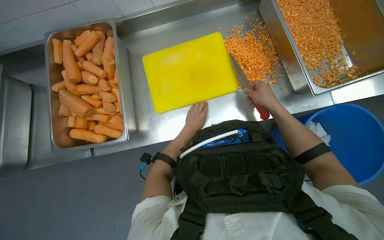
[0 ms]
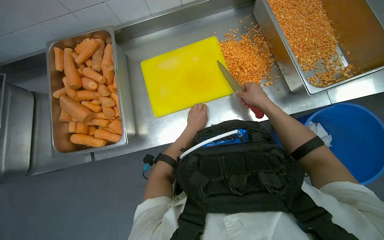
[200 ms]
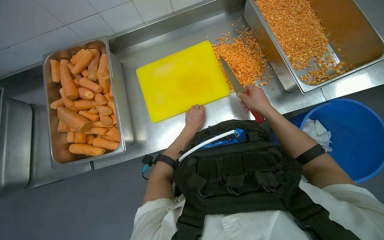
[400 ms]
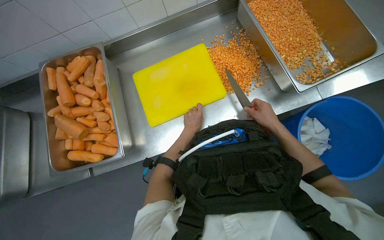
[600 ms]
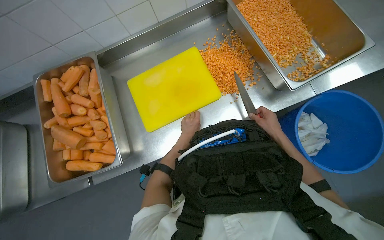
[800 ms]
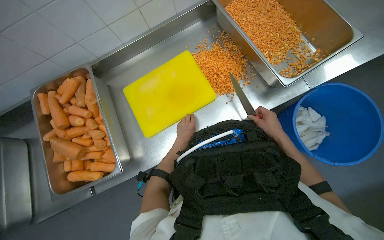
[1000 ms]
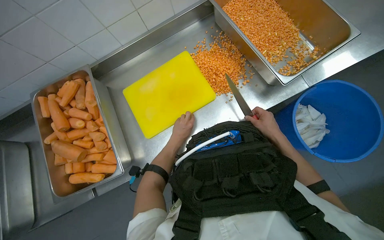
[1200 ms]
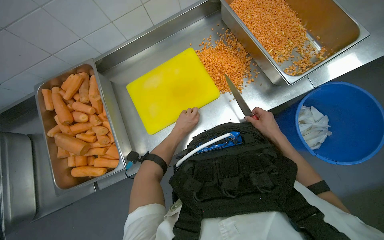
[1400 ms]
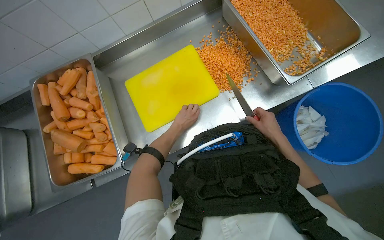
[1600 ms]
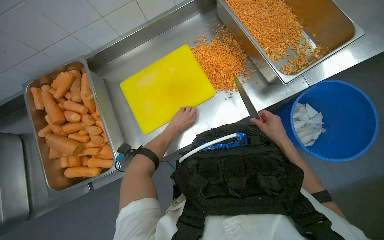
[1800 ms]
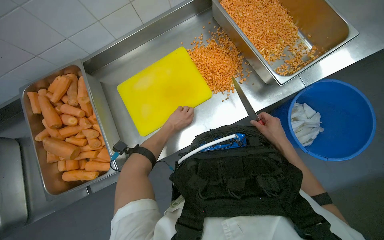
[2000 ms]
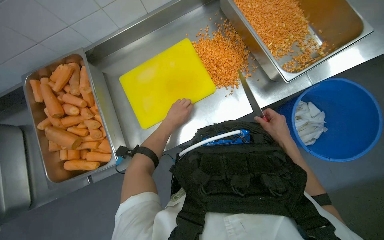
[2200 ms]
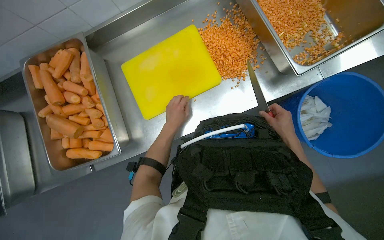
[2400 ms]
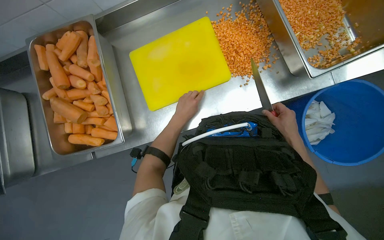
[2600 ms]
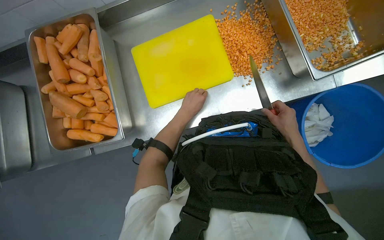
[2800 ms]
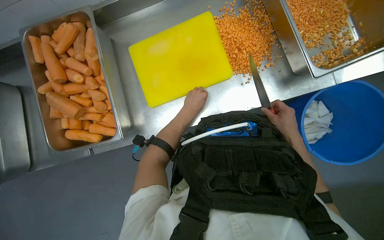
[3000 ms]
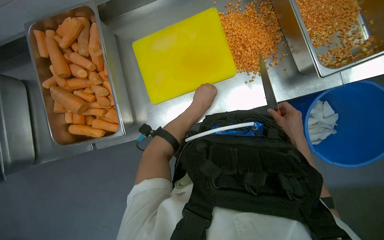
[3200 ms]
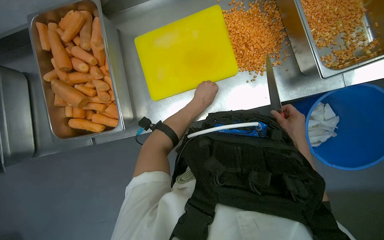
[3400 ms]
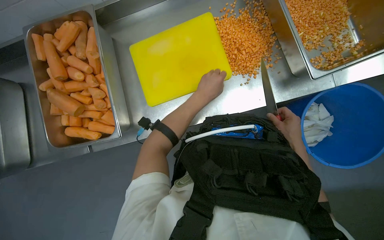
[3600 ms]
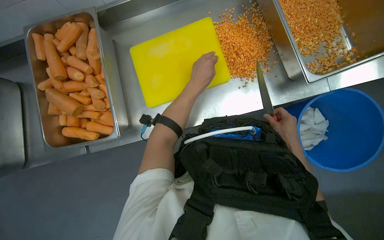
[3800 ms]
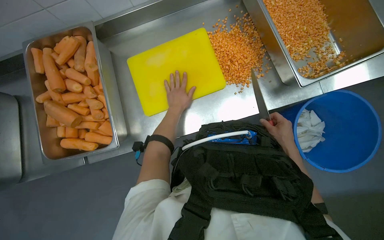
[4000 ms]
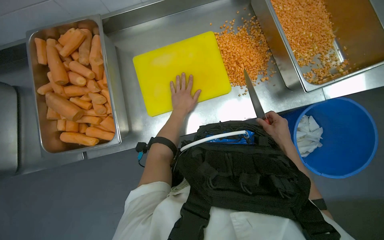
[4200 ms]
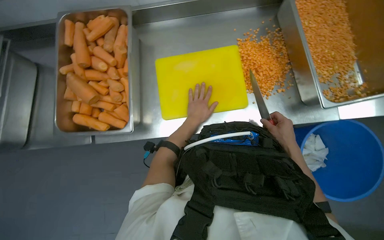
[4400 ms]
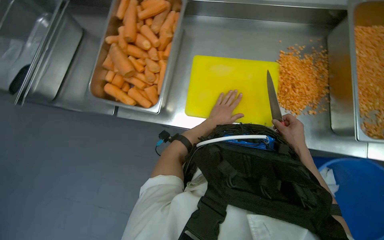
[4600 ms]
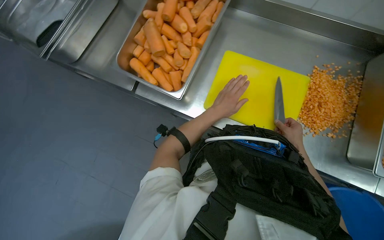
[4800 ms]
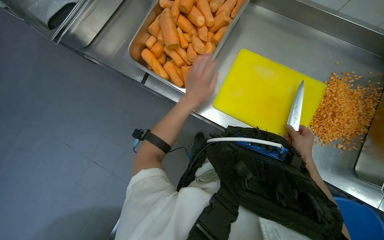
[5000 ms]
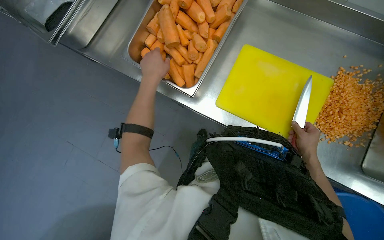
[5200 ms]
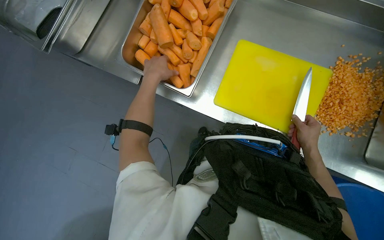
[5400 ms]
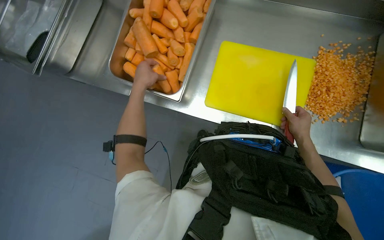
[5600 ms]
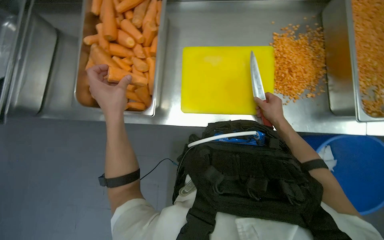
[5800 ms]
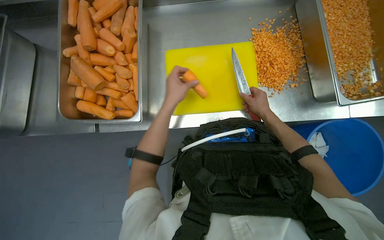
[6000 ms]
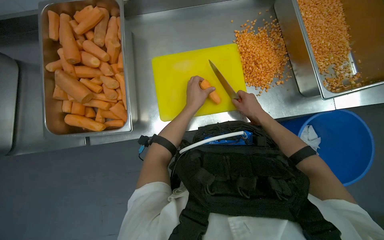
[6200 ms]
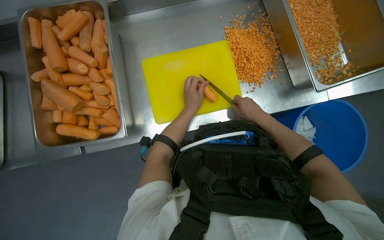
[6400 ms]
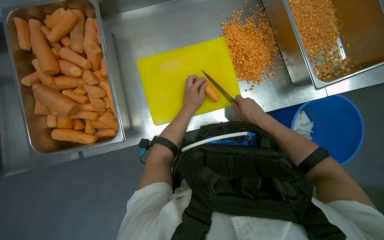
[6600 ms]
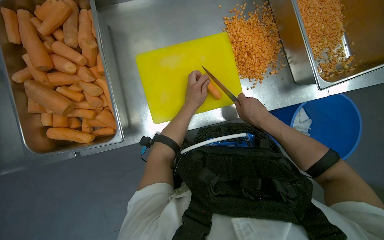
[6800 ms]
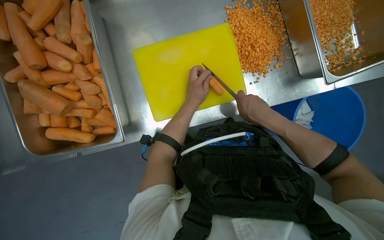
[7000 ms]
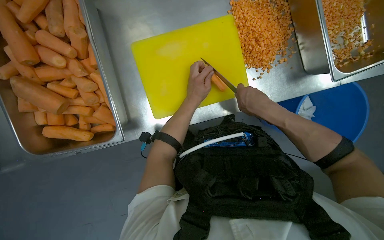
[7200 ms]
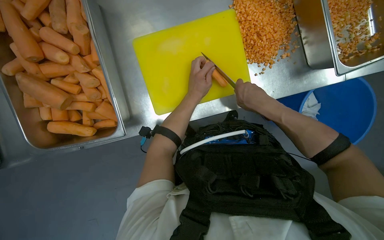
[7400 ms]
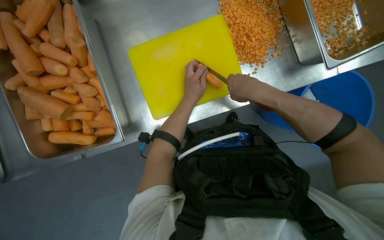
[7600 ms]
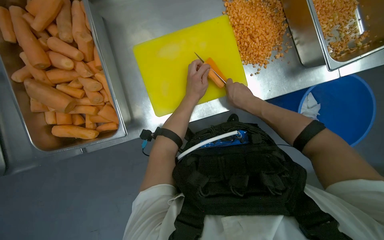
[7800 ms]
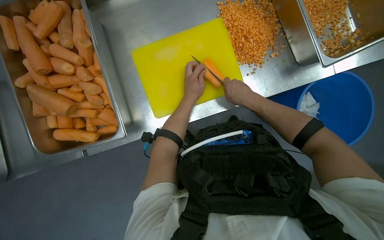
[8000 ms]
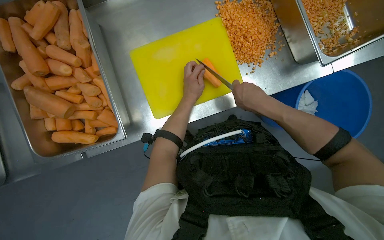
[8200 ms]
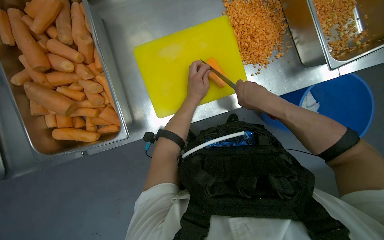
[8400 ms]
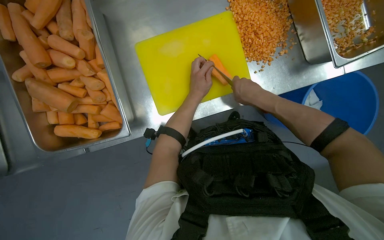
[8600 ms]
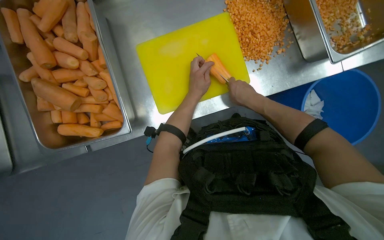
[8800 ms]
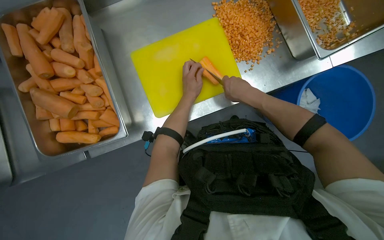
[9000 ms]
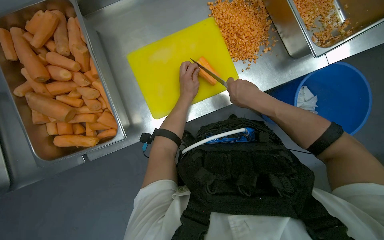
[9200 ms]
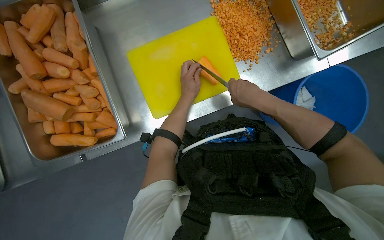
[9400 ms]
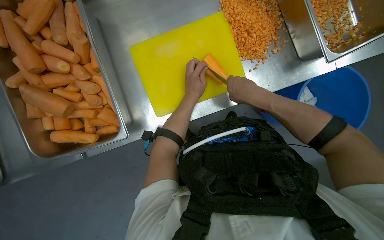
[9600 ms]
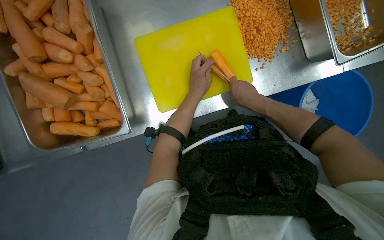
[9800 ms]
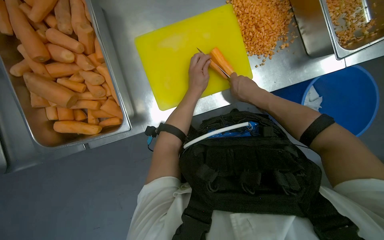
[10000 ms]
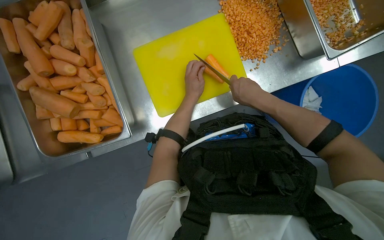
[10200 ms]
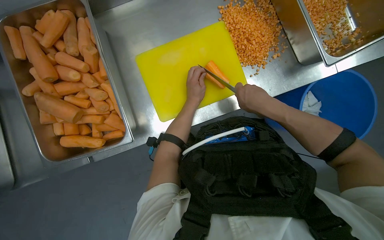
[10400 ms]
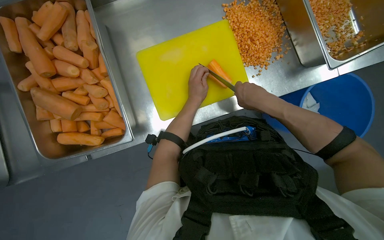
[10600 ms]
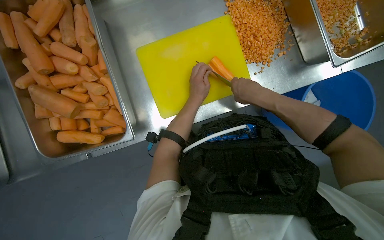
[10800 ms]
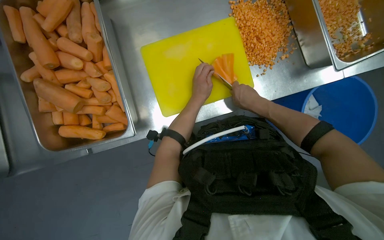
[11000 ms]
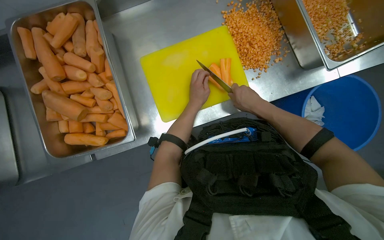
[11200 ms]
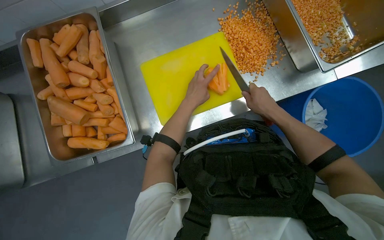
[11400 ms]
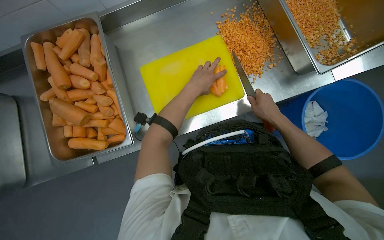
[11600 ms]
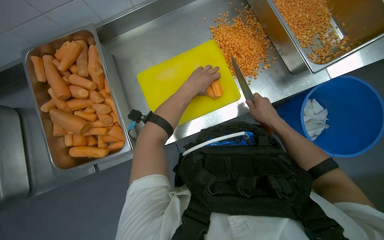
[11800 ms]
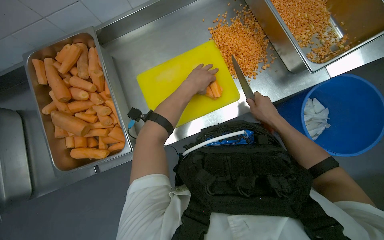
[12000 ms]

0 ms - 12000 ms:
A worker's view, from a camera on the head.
Job: preparing food.
The whole recording: Dicing carrots on cutting board. The worker continues dicing carrots on a yellow cutting board and pushes the diced pieces into a metal tray.
0 ms - 1600 ms: The right hand shifts roughly 10 cm down the picture.
1600 ms - 3000 ms: The left hand travels nearer to the camera by about 10 cm.
6000 ms - 7600 ms: The left hand goes roughly 15 cm to the right. The right hand goes about 10 cm nearer to the camera.
7600 ms - 10400 ms: The hands are busy where they are.
10400 ms - 12000 ms: The right hand heads to the right, covering roughly 10 cm. Meanwhile the left hand is displaced nearer to the camera and up the picture by some 15 cm.

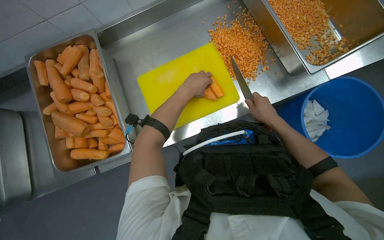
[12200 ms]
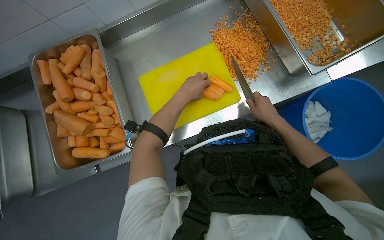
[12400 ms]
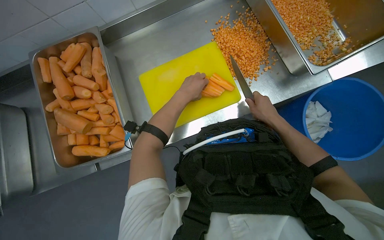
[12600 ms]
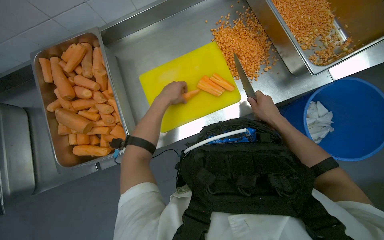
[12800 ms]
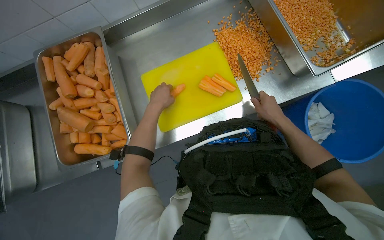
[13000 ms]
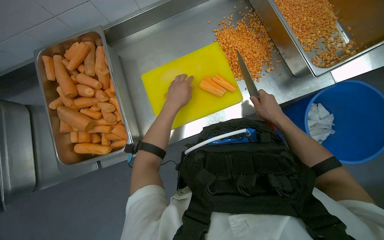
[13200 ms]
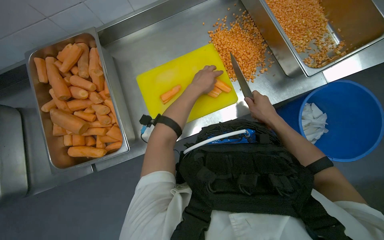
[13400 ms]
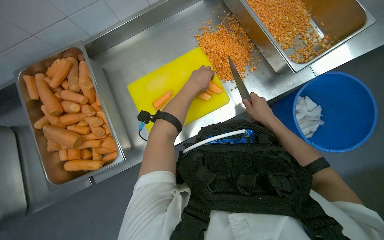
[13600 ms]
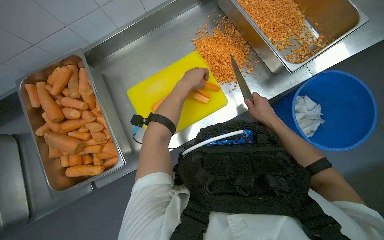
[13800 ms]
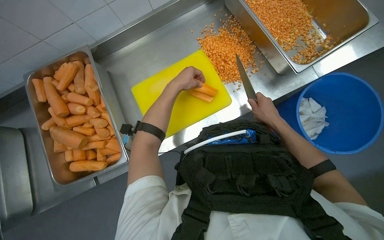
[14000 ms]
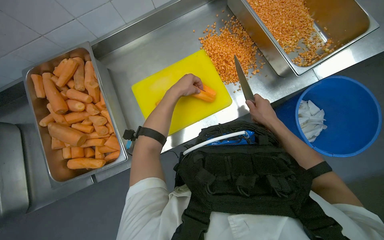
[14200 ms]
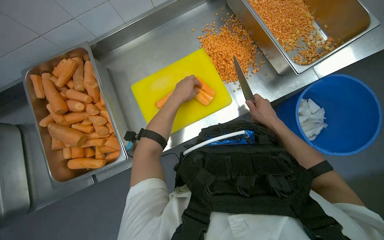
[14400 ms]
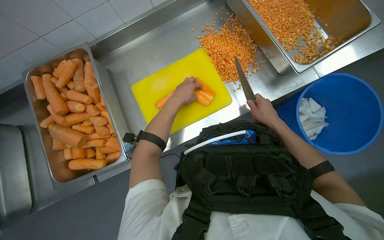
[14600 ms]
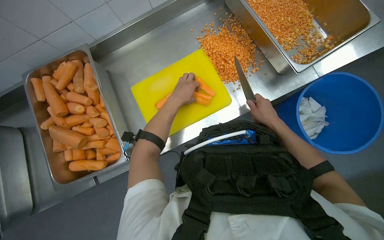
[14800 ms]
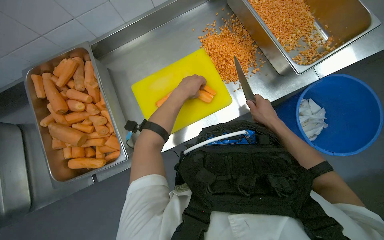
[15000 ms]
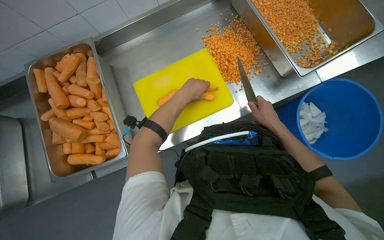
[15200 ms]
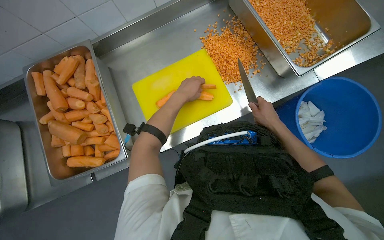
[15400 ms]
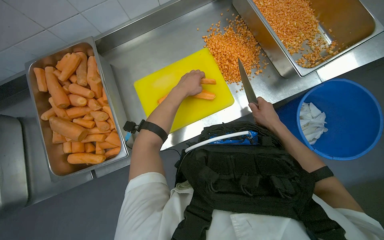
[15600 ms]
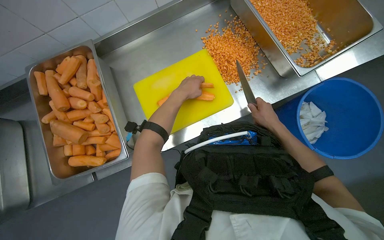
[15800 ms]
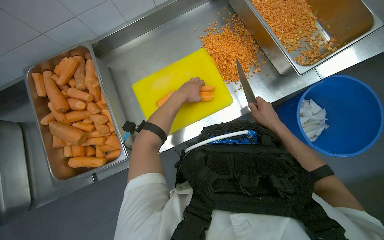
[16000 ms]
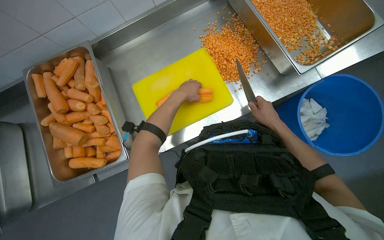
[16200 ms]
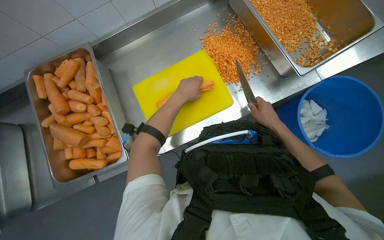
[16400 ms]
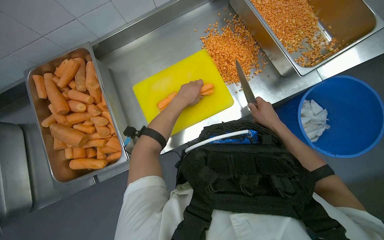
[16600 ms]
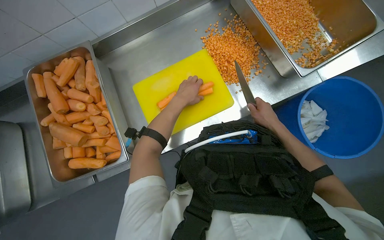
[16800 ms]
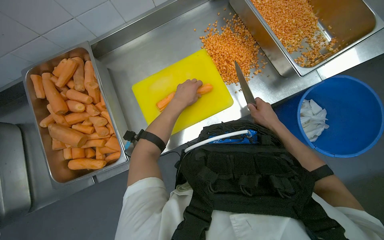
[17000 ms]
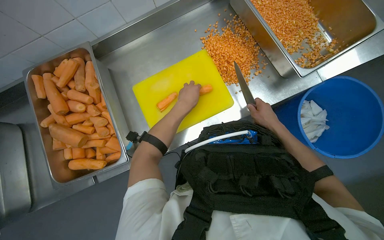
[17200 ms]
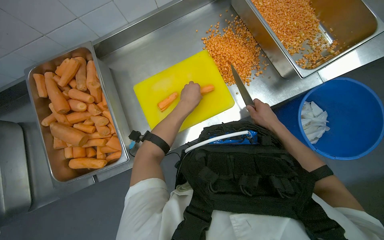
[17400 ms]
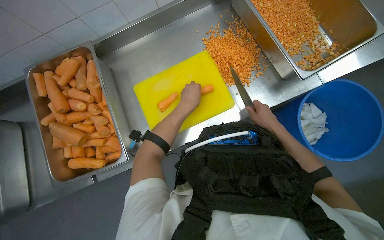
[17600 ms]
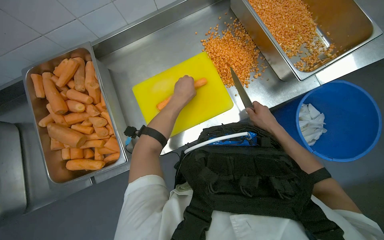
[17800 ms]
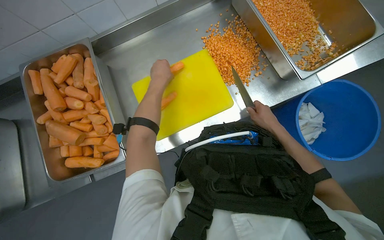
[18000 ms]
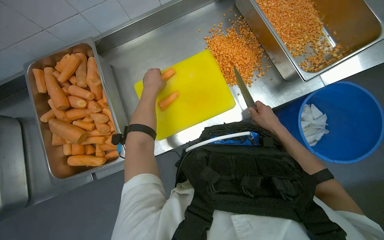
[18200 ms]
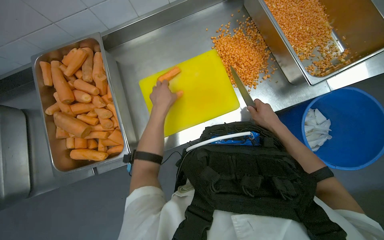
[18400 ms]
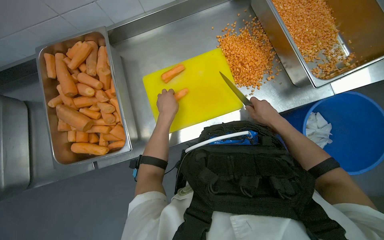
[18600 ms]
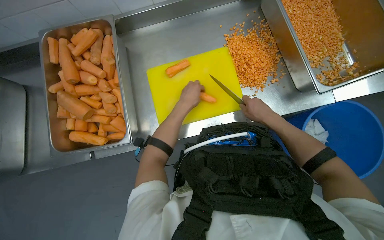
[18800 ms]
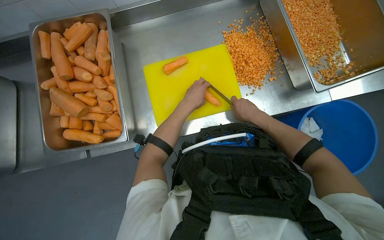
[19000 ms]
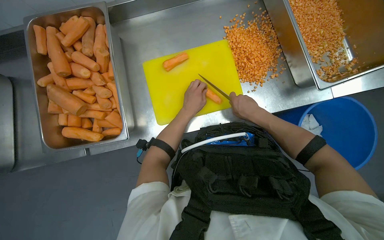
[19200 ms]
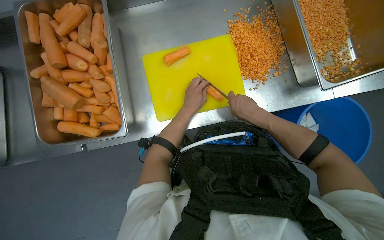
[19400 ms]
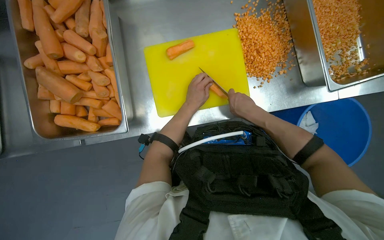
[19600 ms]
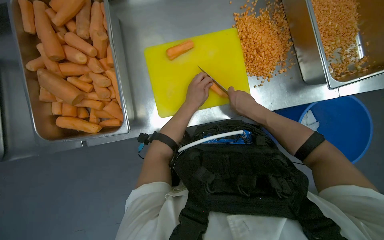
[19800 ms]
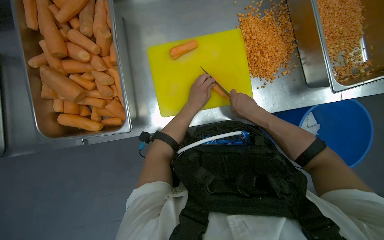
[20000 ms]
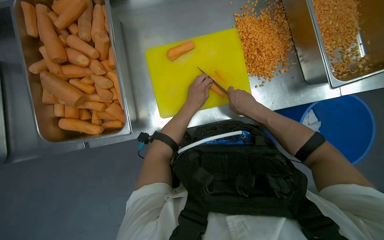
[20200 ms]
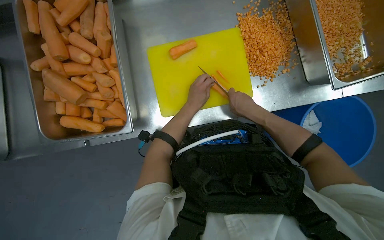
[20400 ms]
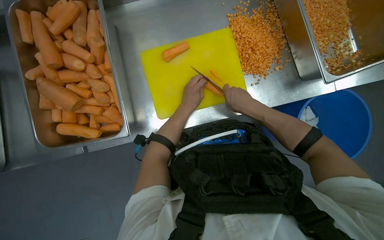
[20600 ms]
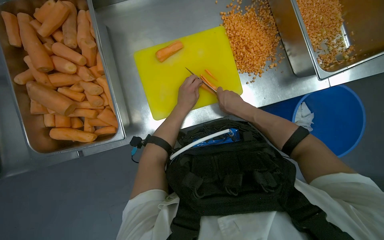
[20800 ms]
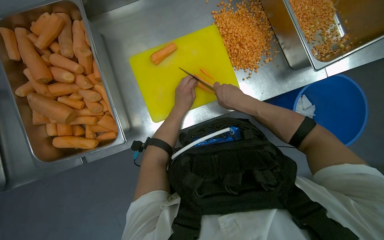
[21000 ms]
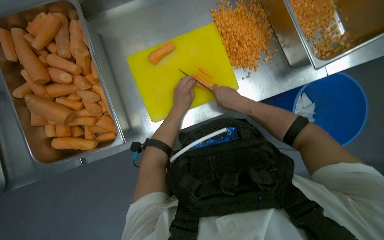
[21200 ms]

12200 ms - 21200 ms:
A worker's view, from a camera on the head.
Job: preparing food.
The whole recording: Dicing carrots on cutting board. The worker continues dicing carrots on a yellow cutting board and pushes the diced pieces into a metal tray.
12200 ms - 13800 ms: The left hand moves approximately 10 cm to the left and comes back.
13800 ms - 16600 ms: The hands work in one place, with small movements.
16600 ms - 18200 ms: The left hand travels to the left by about 10 cm.
18200 ms - 19800 ms: The right hand shifts approximately 15 cm to the left. Meanwhile the left hand shifts approximately 15 cm down the picture.
19800 ms - 21200 ms: The hands work in one place, with small movements.
